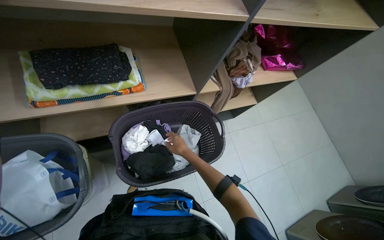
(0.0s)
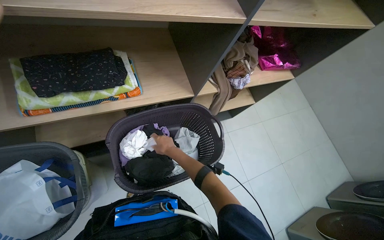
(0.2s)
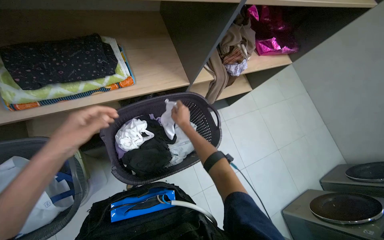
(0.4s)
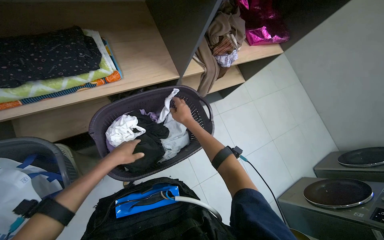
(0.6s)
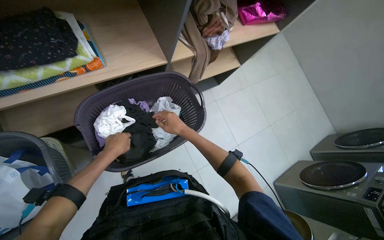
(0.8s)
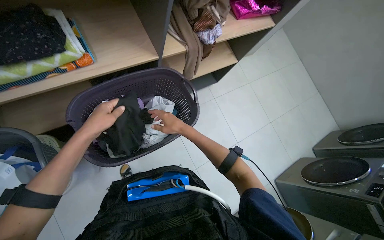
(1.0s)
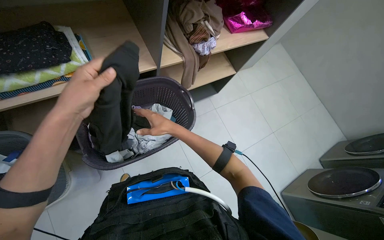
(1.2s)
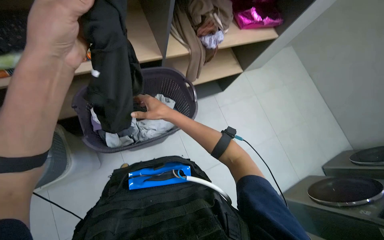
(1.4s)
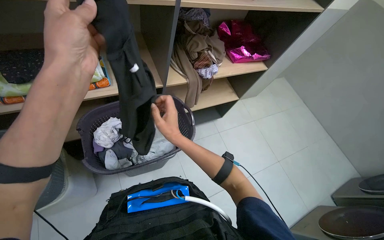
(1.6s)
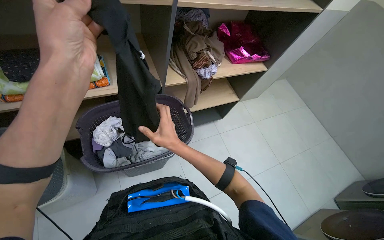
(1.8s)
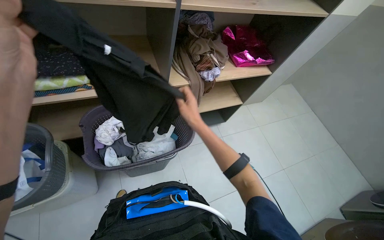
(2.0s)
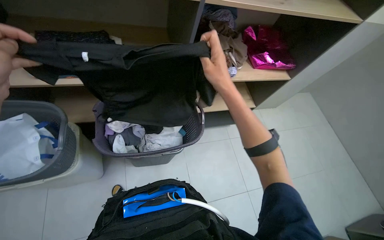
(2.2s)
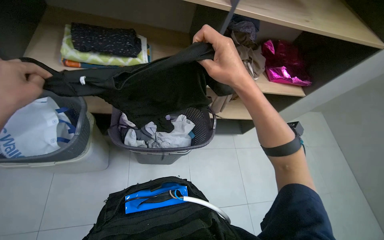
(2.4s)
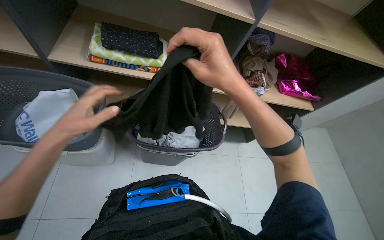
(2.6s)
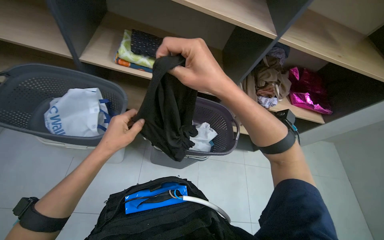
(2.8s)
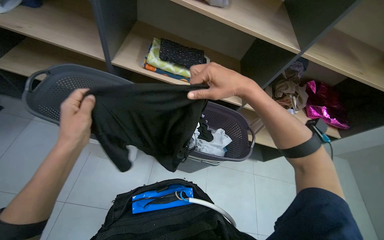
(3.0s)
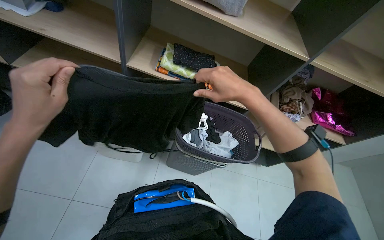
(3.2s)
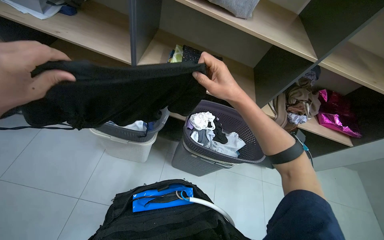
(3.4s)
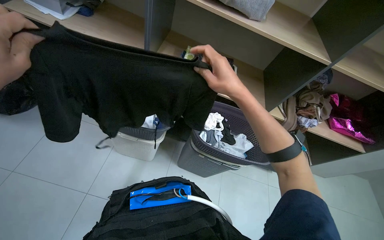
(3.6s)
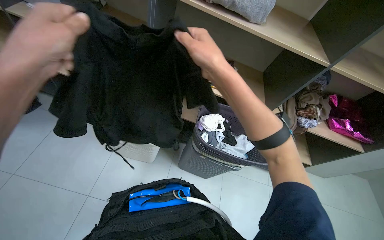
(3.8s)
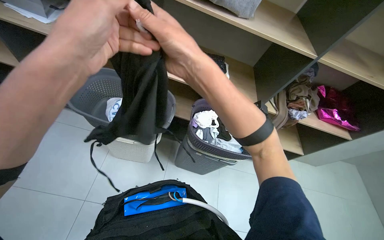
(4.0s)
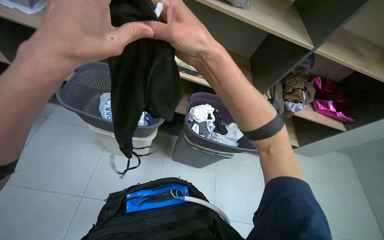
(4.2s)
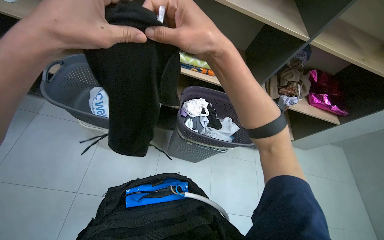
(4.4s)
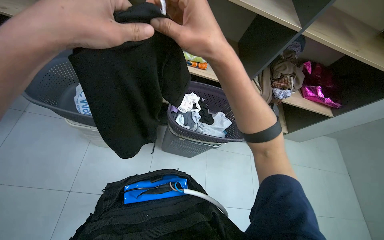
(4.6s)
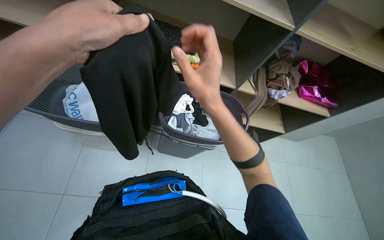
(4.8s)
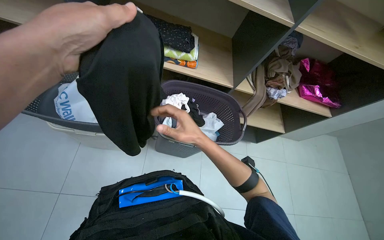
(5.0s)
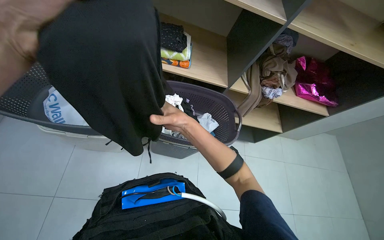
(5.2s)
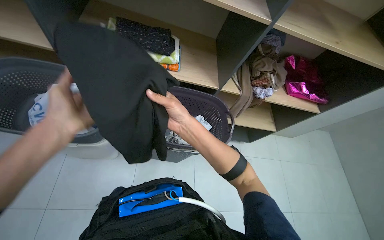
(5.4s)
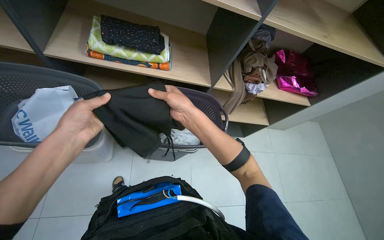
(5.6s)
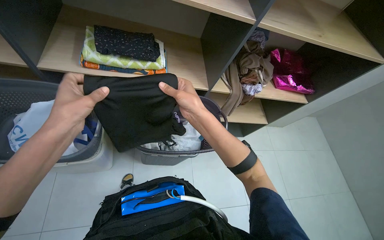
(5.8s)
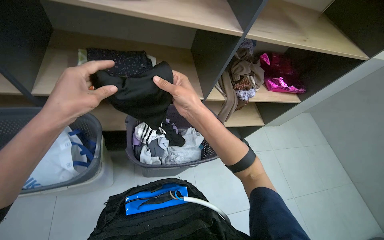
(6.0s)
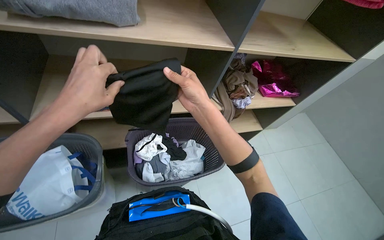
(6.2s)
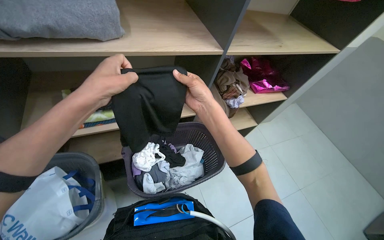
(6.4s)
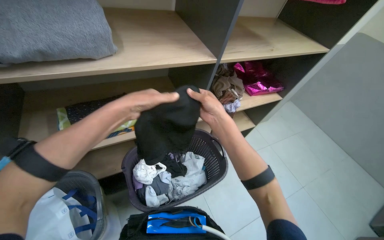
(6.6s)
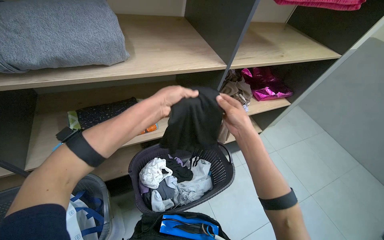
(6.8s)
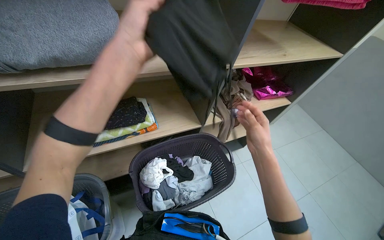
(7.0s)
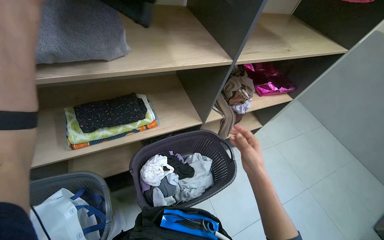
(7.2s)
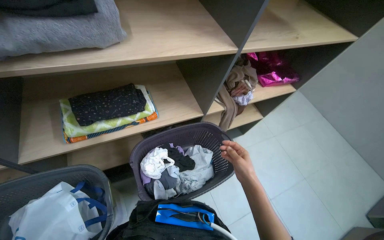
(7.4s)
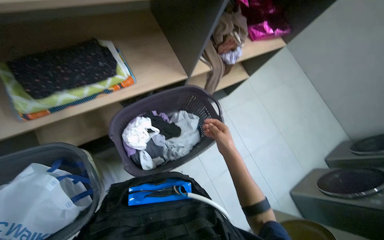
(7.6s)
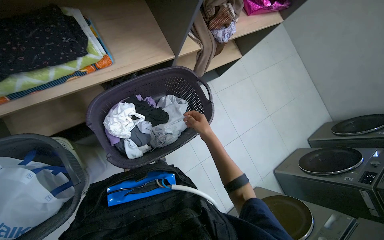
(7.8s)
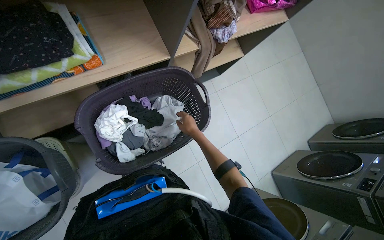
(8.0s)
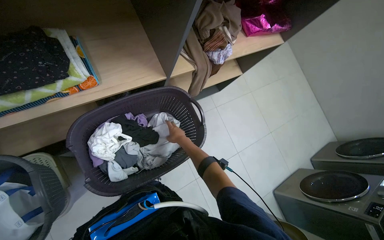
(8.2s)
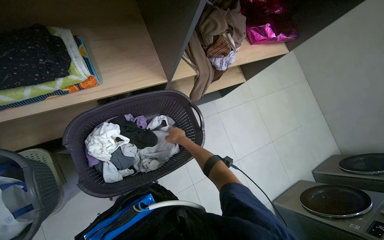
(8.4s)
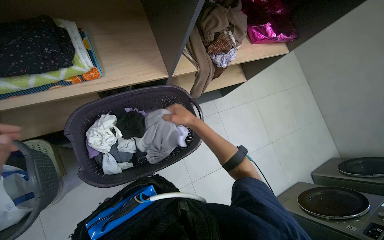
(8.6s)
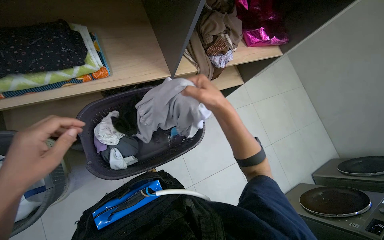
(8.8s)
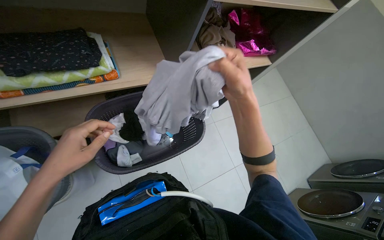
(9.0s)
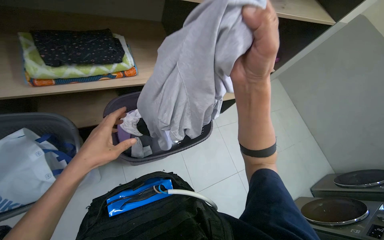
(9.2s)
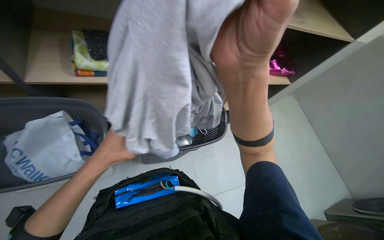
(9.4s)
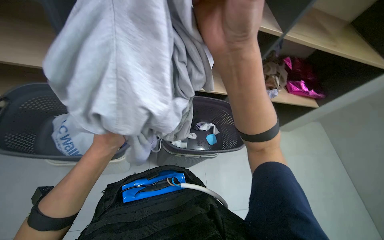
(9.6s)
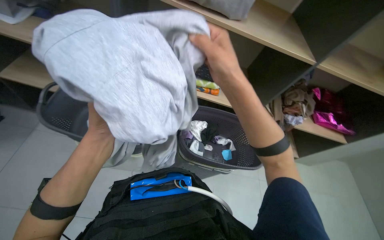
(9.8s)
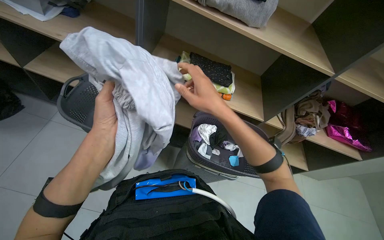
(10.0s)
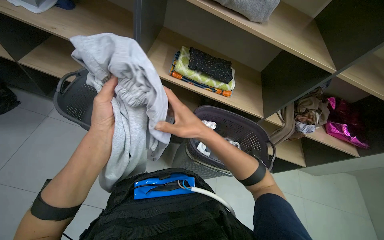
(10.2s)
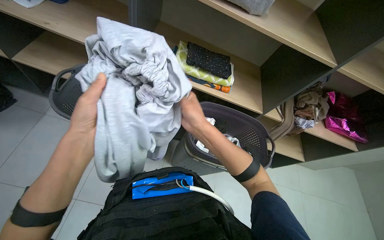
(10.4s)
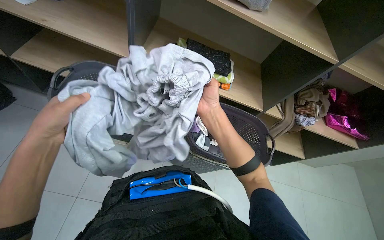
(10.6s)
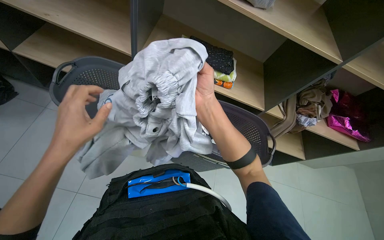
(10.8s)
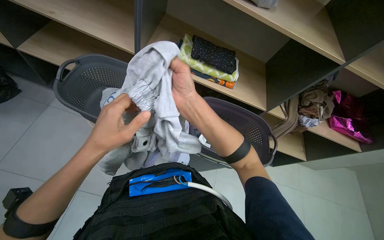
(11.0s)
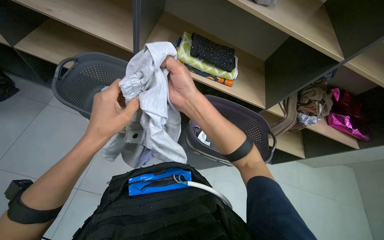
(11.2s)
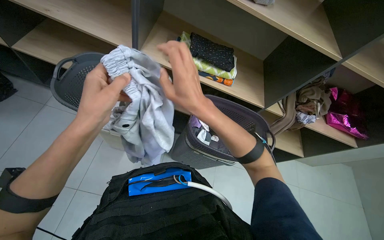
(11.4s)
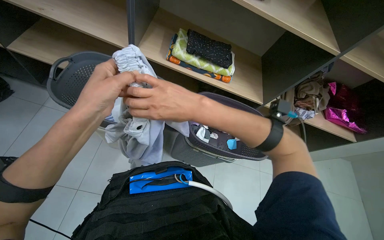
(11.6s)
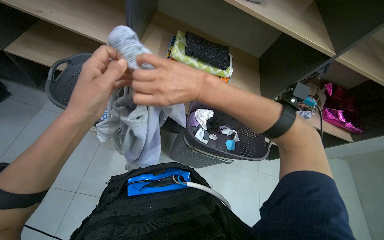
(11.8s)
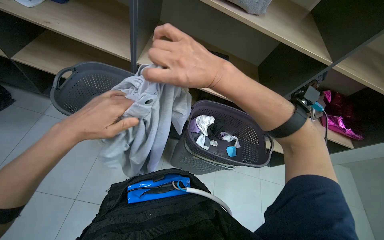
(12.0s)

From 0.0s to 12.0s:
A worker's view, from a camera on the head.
Job: managing laundry.
The whole recording: Folding and stacking laundry. The worker folds various clothes from a basket and stacks them onto shelves.
From 0.0s to 1.6s: The right hand goes about 15 cm nearer to the camera.
From 1.6s to 3.0s: The head rotates approximately 30 degrees to the left. The right hand travels nearer to the camera and up the picture by approximately 30 cm.
From 3.0s to 4.4s: The right hand travels to the left and nearer to the camera by some 20 cm.
From 4.4s to 6.0s: The two hands go roughly 25 cm farther from the camera.
From 6.0s to 7.6s: The camera pitches downward, by about 15 degrees. The right hand moves farther from the camera, down the picture and to the right, about 30 cm.
From 7.6s to 9.0s: The right hand is displaced nearer to the camera and up the picture by roughly 25 cm.
From 9.0s to 10.4s: The wearer looks about 35 degrees further to the left. The view tilts roughly 15 degrees upward.
From 10.4s to 12.0s: The right hand shifts about 15 cm nearer to the camera and up the picture.

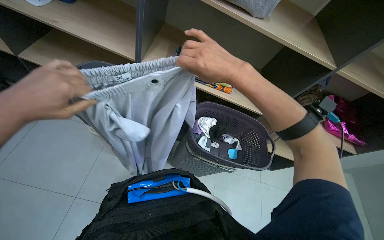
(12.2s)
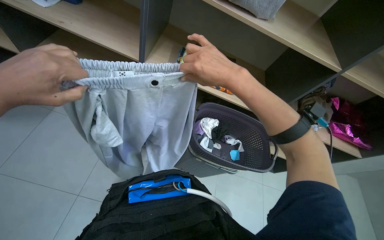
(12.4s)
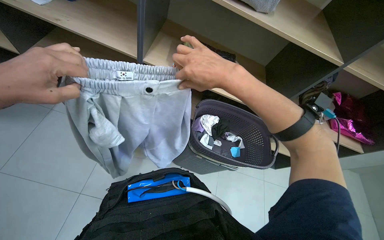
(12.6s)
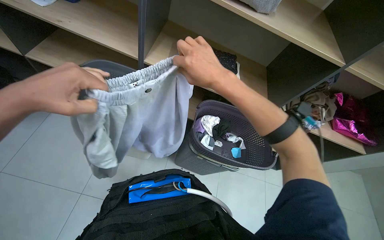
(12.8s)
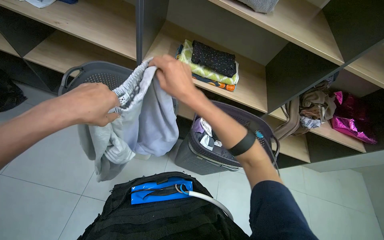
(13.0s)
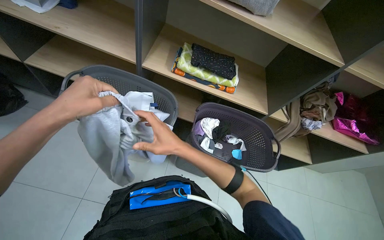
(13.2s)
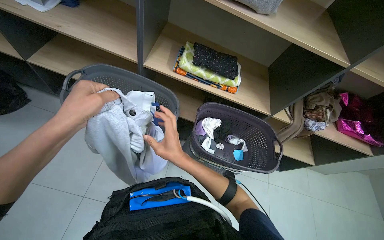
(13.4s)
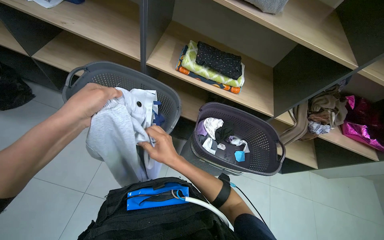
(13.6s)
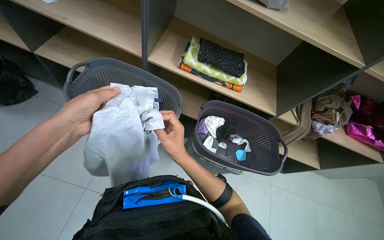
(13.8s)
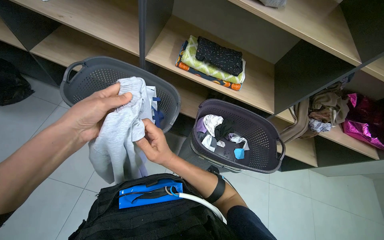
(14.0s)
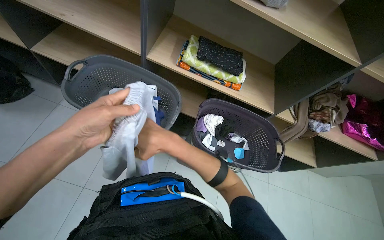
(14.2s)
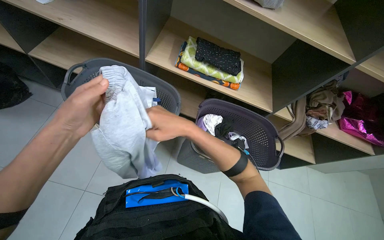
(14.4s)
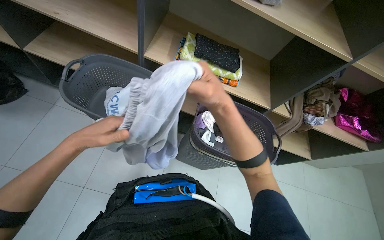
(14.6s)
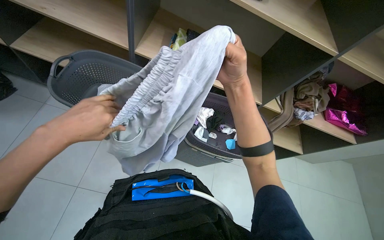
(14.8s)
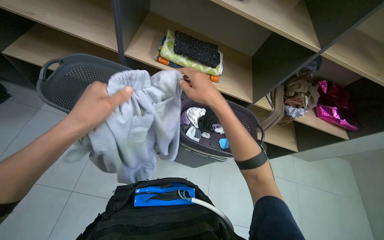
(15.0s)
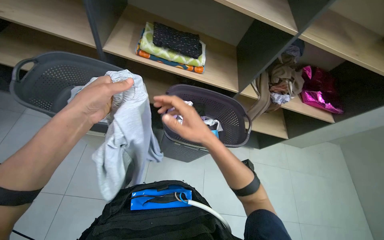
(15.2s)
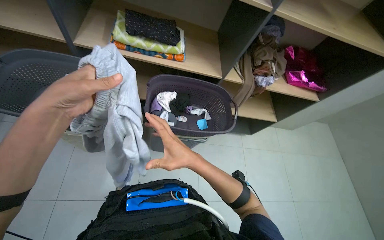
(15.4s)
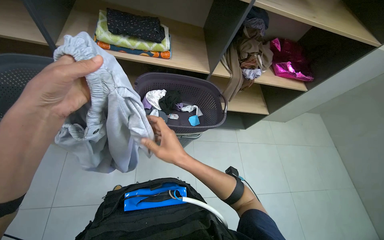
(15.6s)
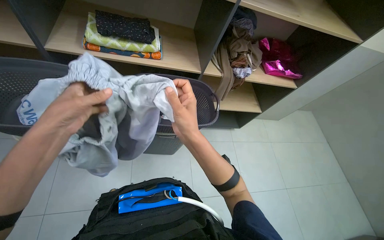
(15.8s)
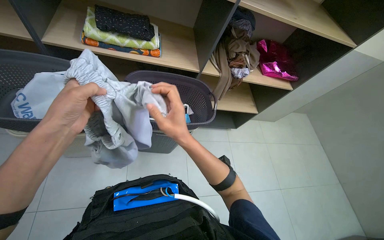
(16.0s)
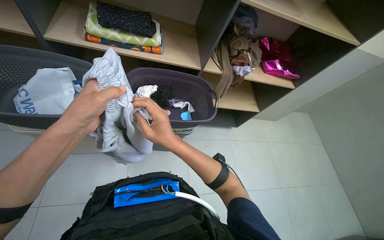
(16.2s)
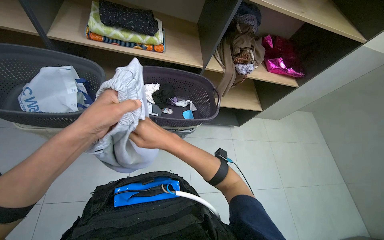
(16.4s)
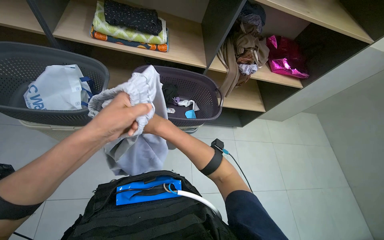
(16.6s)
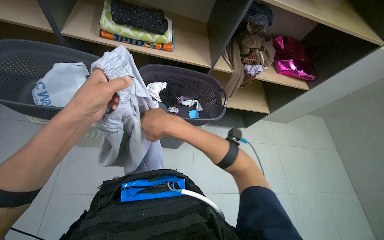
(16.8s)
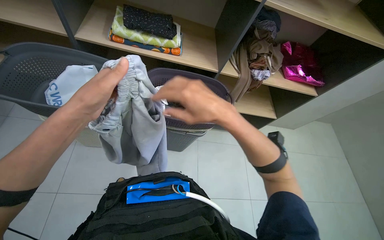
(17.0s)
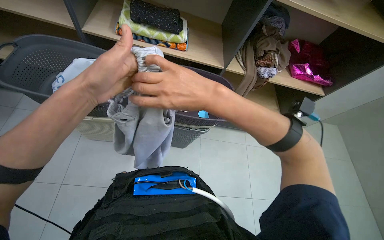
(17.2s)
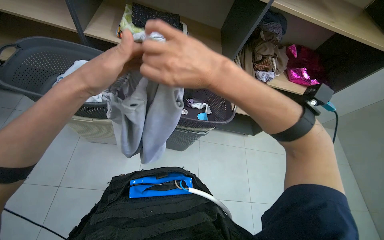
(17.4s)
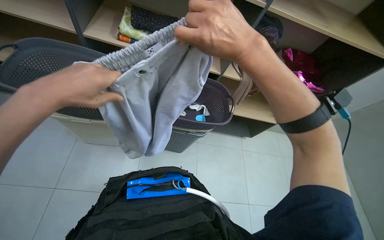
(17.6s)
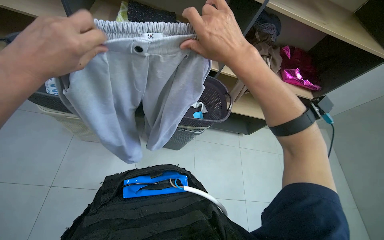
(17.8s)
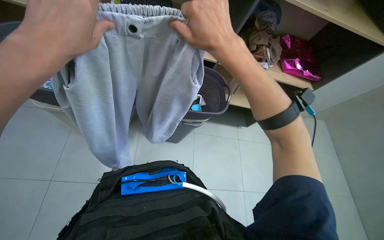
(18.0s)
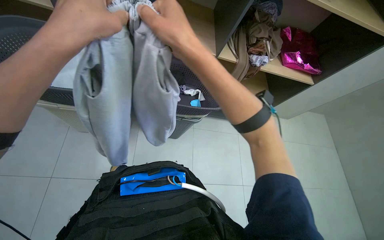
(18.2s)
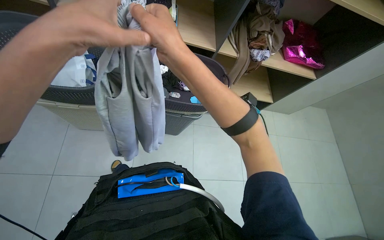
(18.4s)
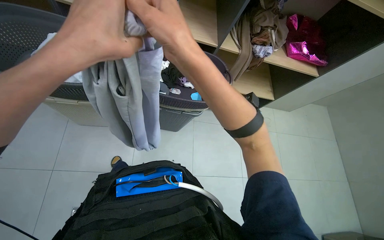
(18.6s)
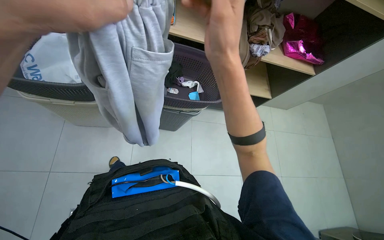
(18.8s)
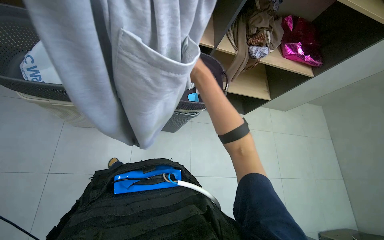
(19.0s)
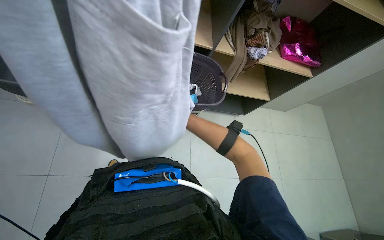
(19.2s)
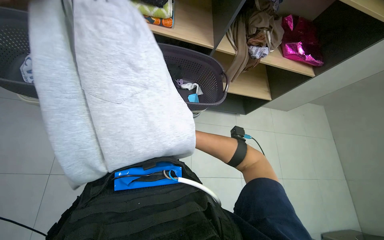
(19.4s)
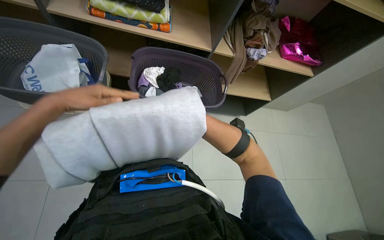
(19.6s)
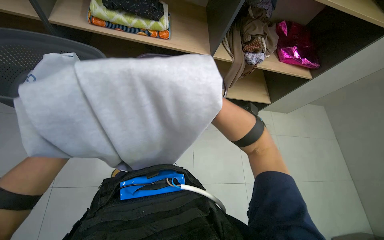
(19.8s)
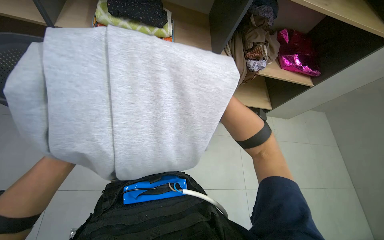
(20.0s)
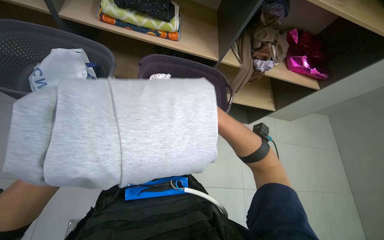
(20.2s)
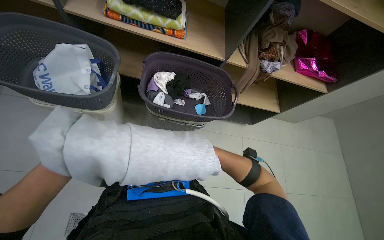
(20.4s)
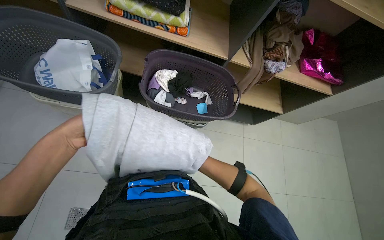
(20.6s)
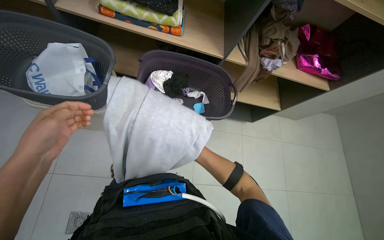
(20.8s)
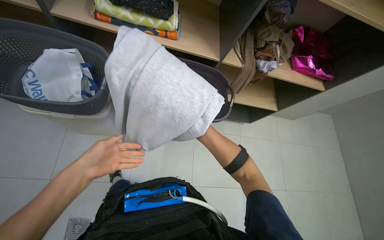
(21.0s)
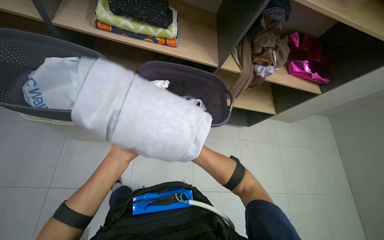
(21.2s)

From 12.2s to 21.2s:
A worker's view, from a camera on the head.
Job: managing laundry.
The whole recording: Folding and stacking laundry. The worker folds various clothes from a basket and stacks them onto shelves.
From 12.2s to 13.8s: The right hand shifts some 30 cm down the picture, farther from the camera and to the left.
From 13.8s to 15.2s: The right hand heads to the right, covering some 20 cm, and goes up the picture and returns, roughly 15 cm each way.
From 15.2s to 16.6s: The left hand moves to the right, roughly 20 cm.
From 16.6s to 18.2s: Both hands move up the picture and nearer to the camera, roughly 15 cm.
